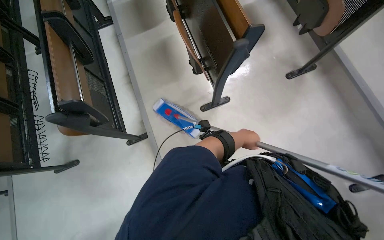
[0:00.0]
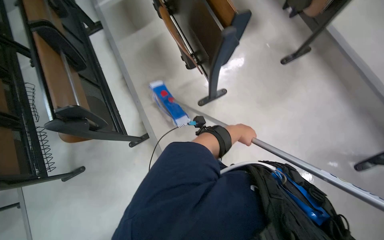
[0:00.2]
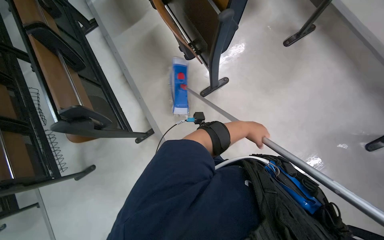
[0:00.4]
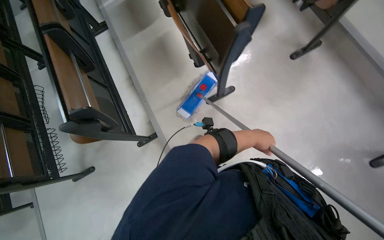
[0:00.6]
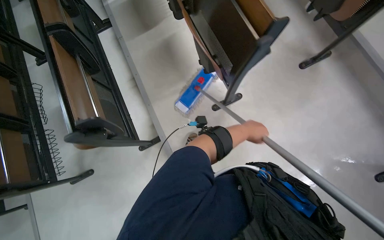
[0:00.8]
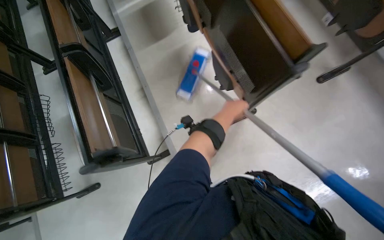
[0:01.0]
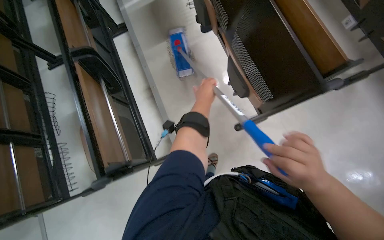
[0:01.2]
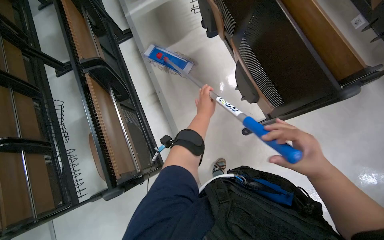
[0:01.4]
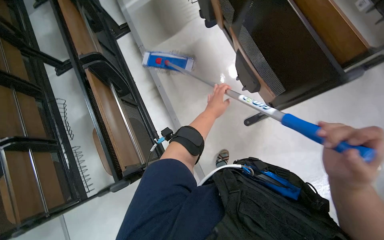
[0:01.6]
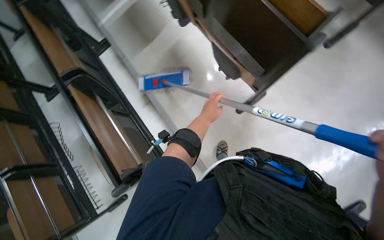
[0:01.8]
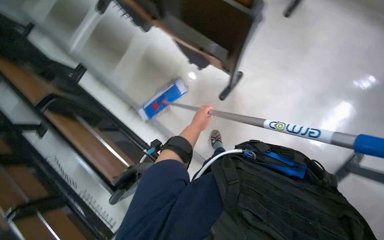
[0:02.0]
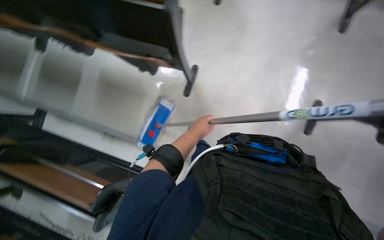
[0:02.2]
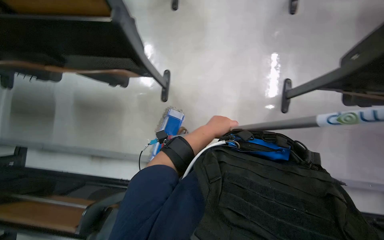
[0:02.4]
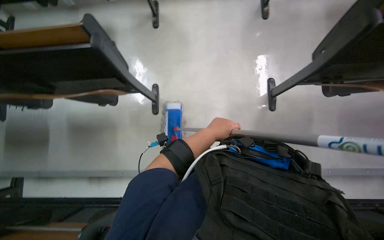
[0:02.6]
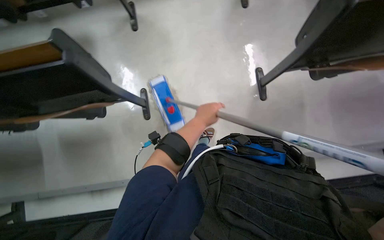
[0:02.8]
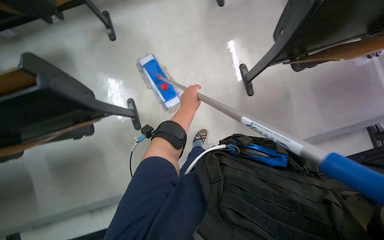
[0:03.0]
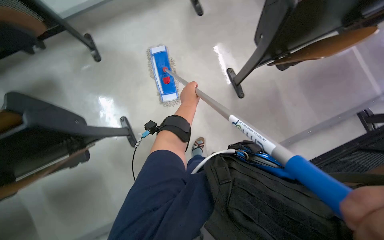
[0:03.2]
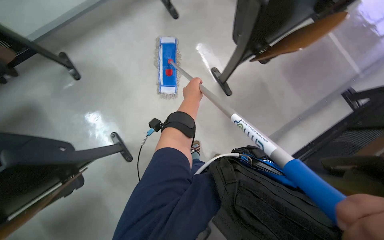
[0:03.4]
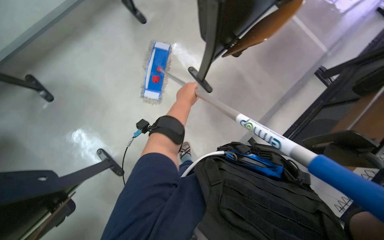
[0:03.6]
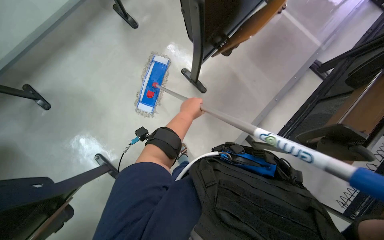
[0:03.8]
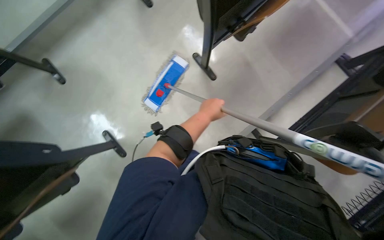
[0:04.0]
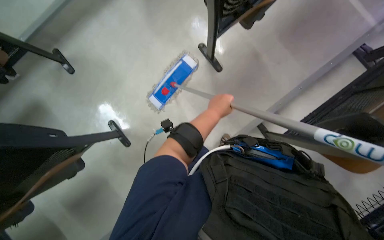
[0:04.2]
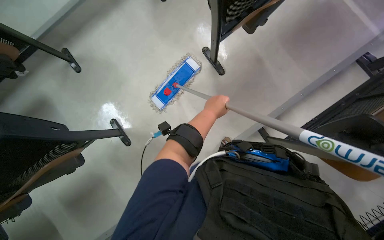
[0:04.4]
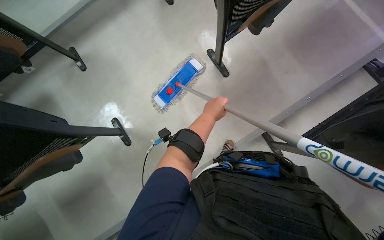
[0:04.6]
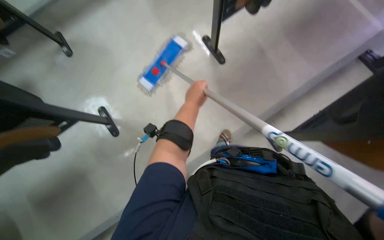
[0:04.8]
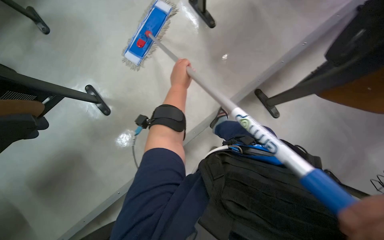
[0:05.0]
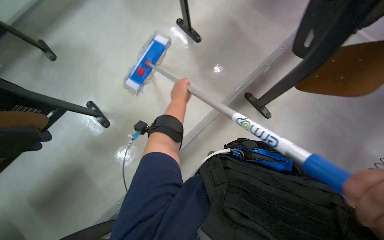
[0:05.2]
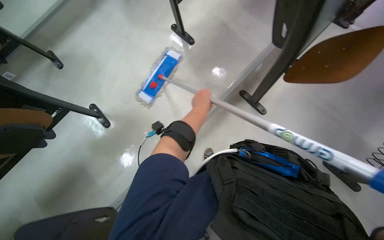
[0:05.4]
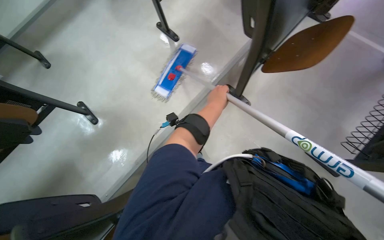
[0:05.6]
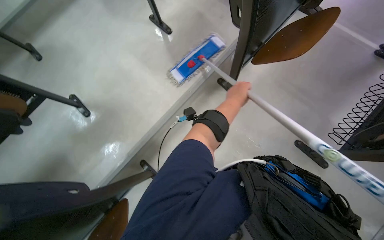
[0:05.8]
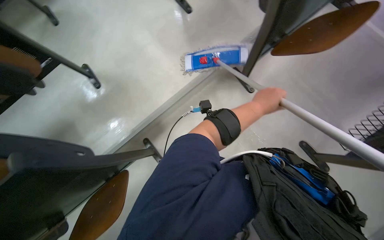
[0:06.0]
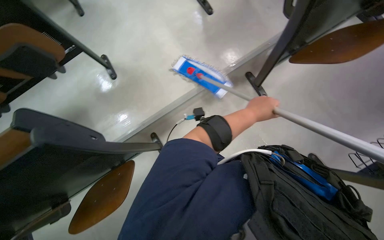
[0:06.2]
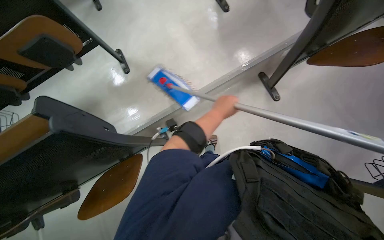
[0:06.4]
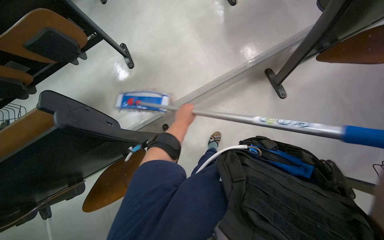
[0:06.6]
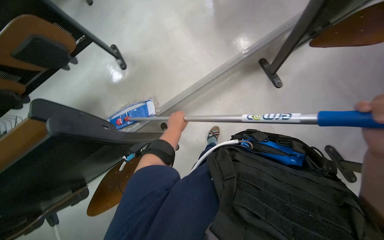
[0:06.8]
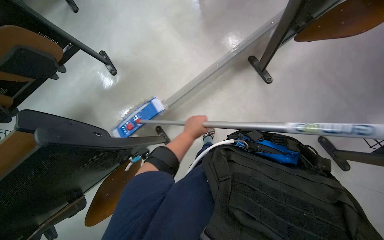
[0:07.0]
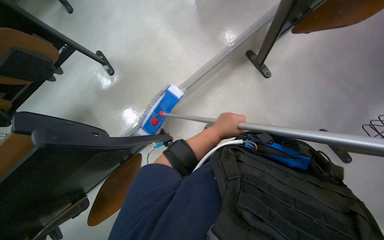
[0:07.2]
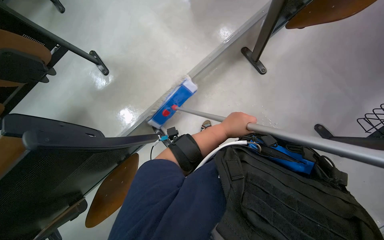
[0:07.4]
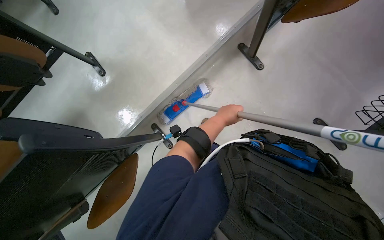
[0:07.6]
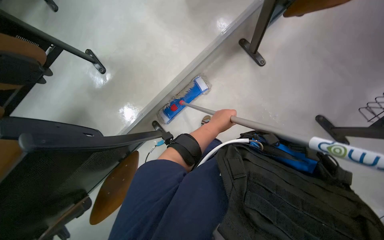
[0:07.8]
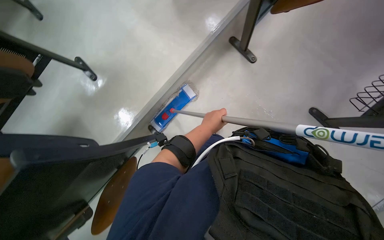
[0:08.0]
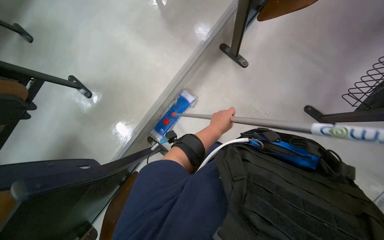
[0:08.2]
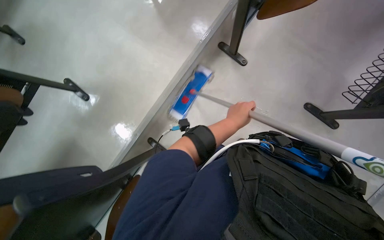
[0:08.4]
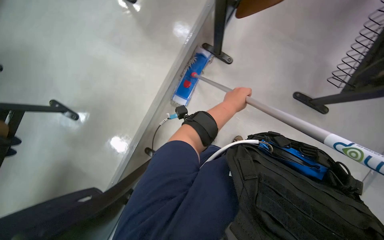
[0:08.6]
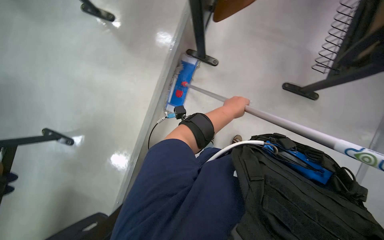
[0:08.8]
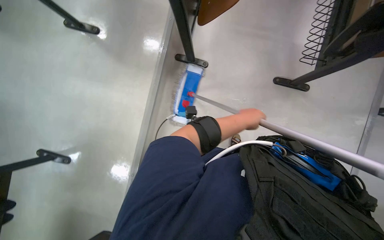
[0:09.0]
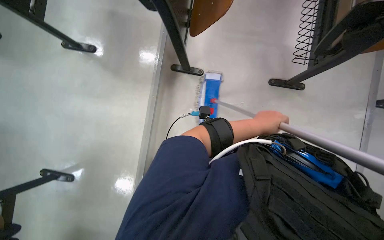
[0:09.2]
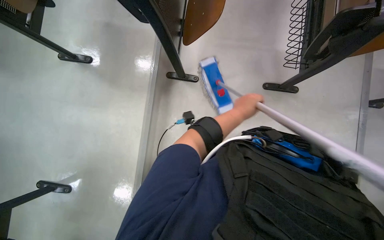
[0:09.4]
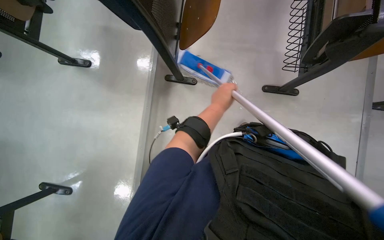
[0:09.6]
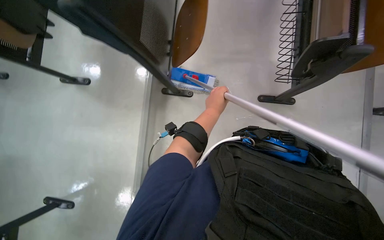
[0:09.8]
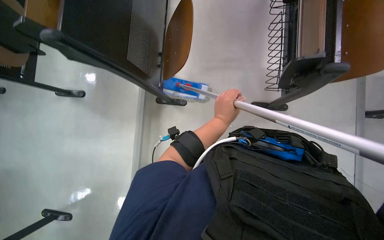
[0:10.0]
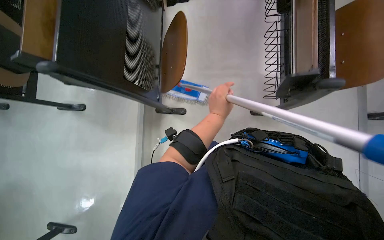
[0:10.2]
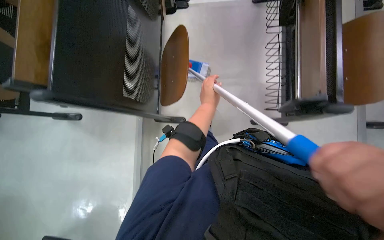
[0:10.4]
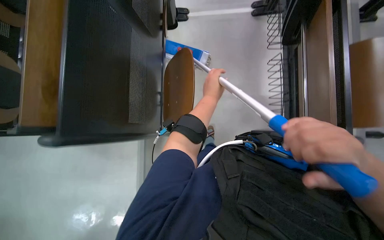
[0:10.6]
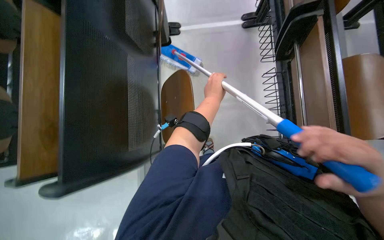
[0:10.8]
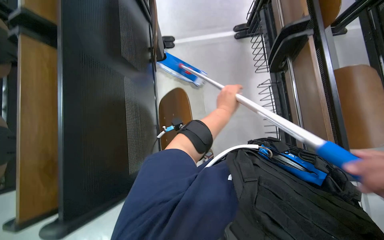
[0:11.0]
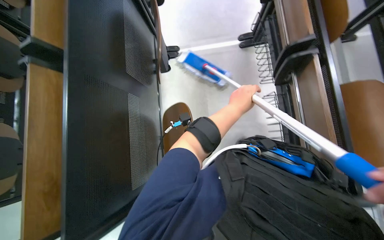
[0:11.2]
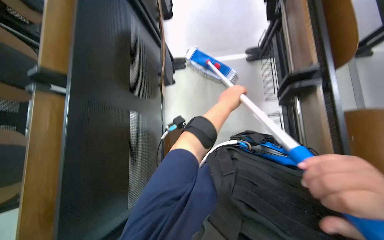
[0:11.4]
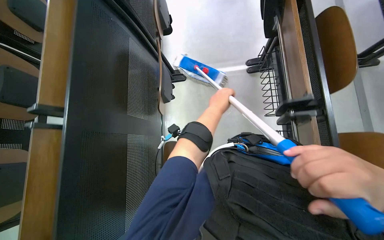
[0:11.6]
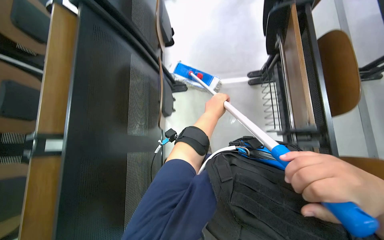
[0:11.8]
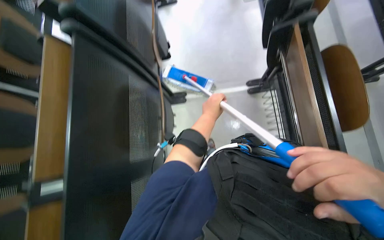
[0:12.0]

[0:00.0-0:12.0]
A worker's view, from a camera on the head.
Job: mopping floor.
The whole recording: Mopping classroom floor. The worker mops the classroom floor, occasionally adjusting the mop and moving the cleaning cart.
0:00.0 to 0:01.6: The camera is carried some 40 cm.
0:01.6 to 0:03.0: The wearer looks roughly 75 degrees further to the right.
0:06.0 to 0:07.6: The left hand moves farther from the camera, about 10 cm, and moves about 30 cm to the left and comes back.
0:07.6 to 0:09.0: The scene turns about 35 degrees counterclockwise in the picture.
0:09.0 to 0:10.4: The camera travels approximately 40 cm.
0:10.4 to 0:12.0: The wearer moves some 70 cm.

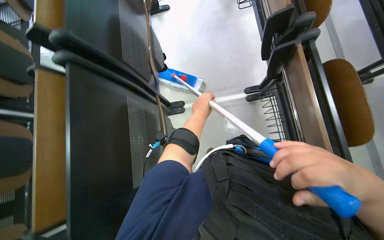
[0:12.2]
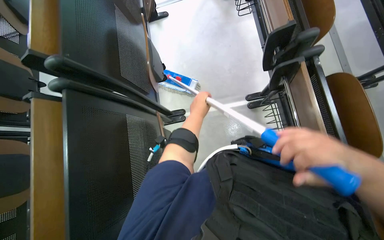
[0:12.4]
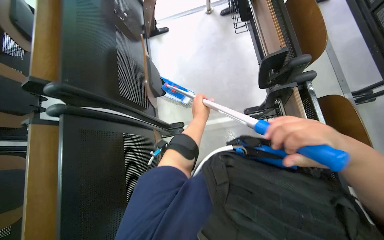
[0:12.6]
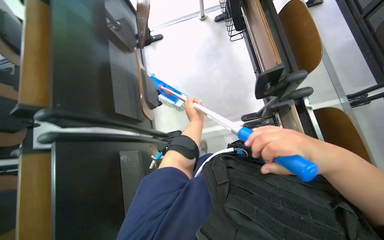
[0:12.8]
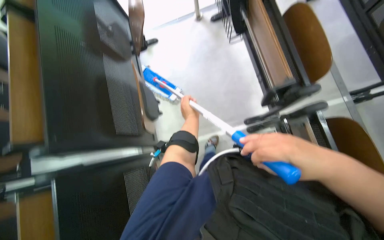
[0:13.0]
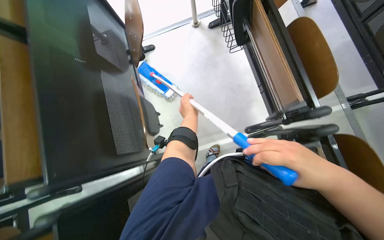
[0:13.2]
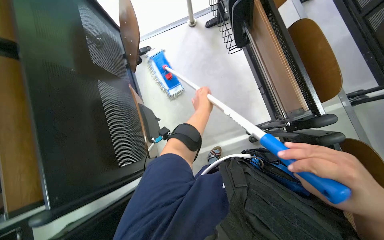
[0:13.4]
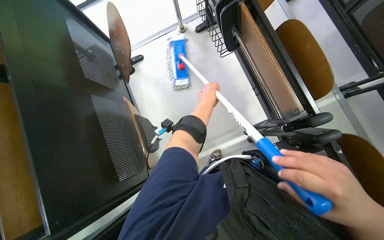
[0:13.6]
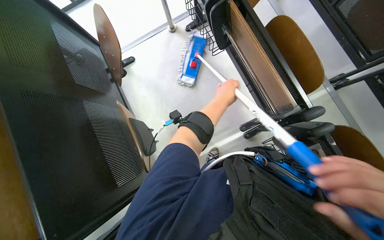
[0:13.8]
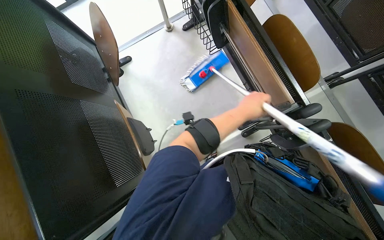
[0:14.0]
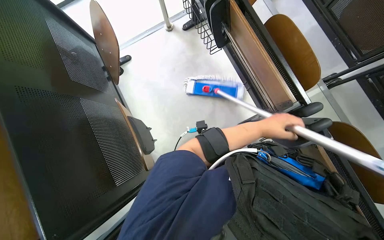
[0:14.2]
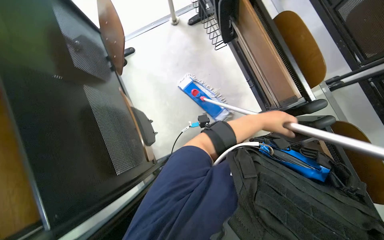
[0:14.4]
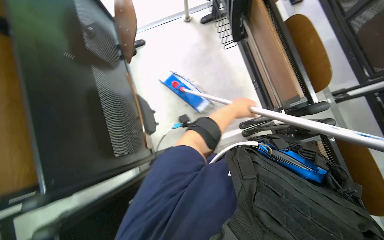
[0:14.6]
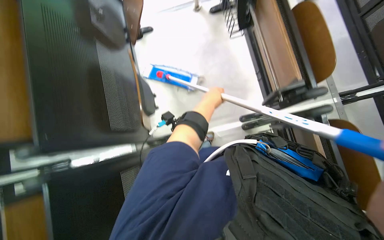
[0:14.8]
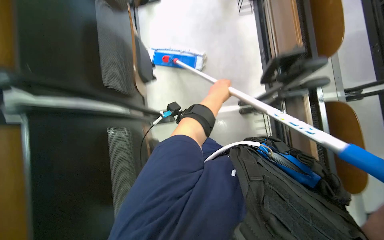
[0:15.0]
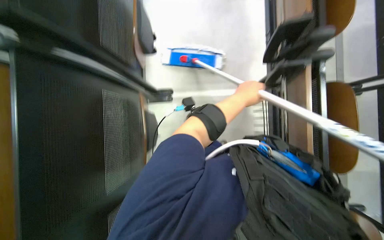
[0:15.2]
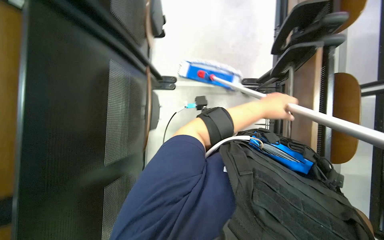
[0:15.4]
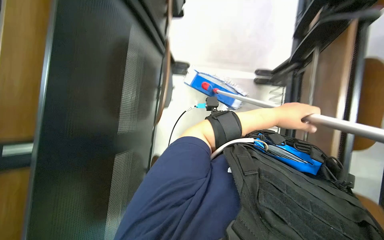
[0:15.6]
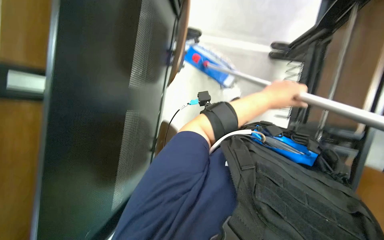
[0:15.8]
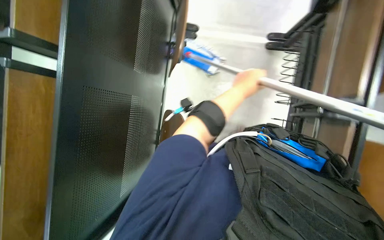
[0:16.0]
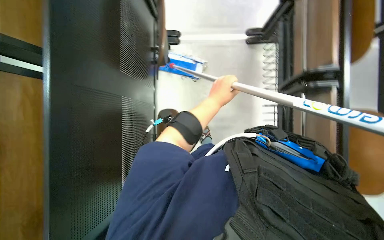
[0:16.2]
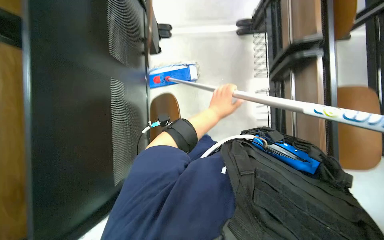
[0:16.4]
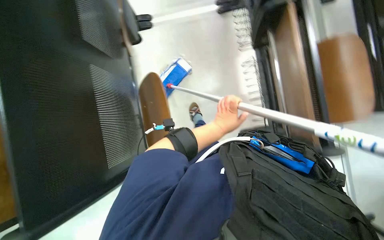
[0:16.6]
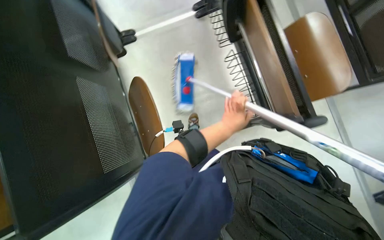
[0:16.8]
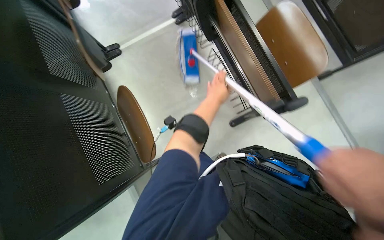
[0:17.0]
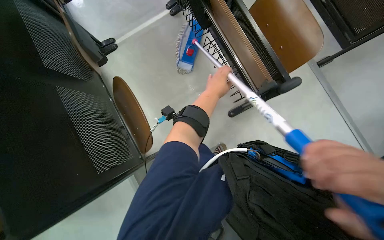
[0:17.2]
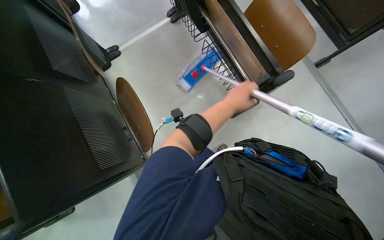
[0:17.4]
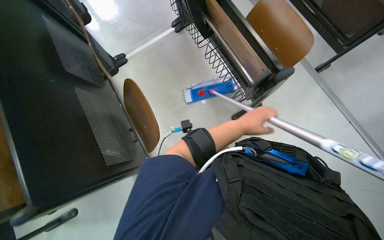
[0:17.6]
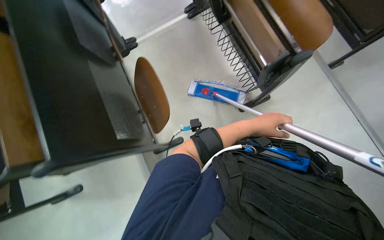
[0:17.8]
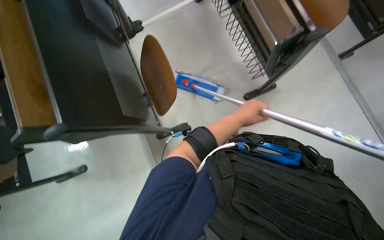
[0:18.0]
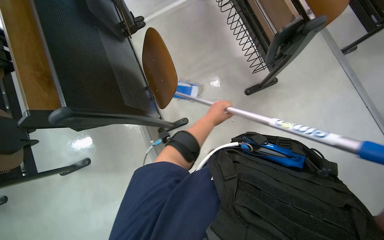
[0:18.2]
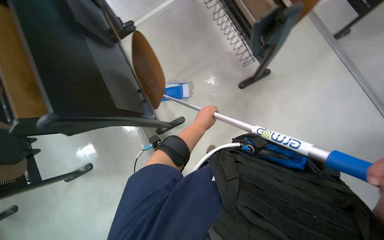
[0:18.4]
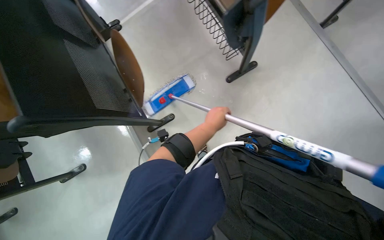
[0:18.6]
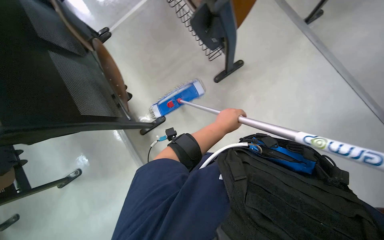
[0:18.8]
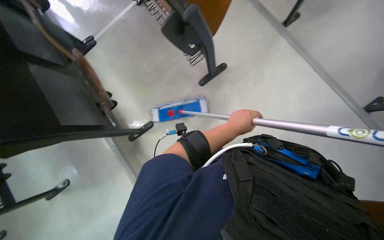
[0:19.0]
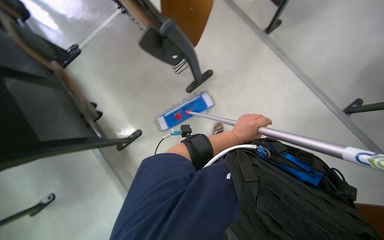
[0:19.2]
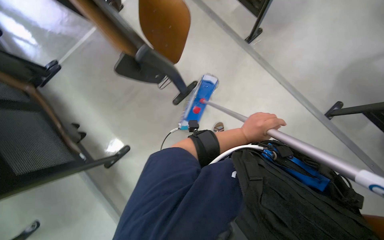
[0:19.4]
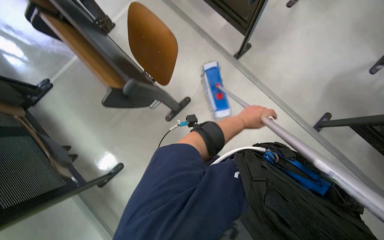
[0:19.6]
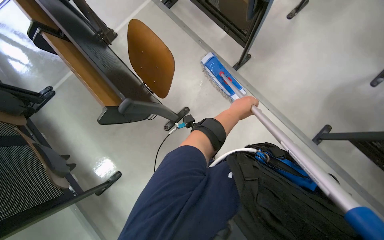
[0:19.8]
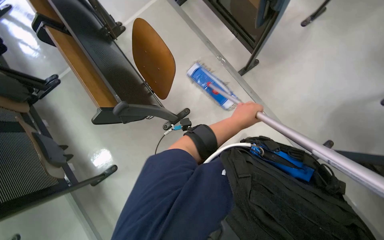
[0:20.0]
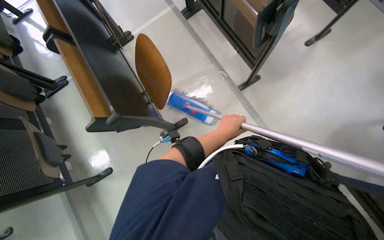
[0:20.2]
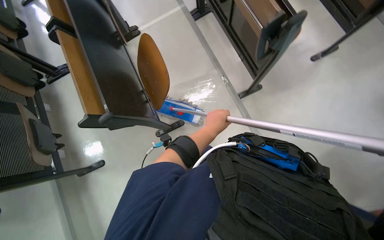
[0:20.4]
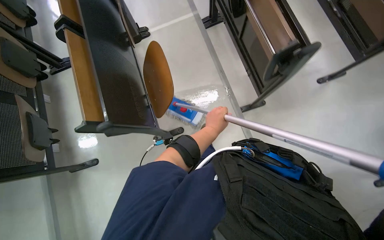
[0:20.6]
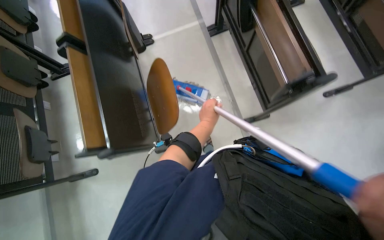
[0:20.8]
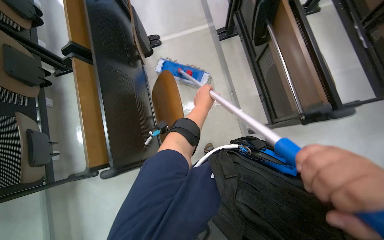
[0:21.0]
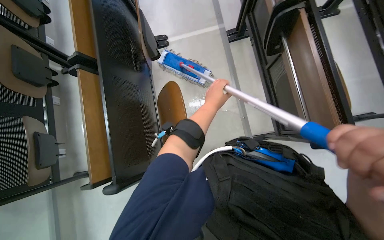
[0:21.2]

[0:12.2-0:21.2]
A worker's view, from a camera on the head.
Job: mopping floor.
The whole recording: Mopping classroom floor. The worker mops the classroom floor, occasionally adjusting the mop and moving the cleaning cart.
0:12.2 to 0:13.8: The head travels approximately 50 cm.
0:13.8 to 0:15.2: The left hand goes left and right, about 25 cm each way, reversing 2 times.
0:15.2 to 0:16.6: The view tips downward by roughly 15 degrees. The left hand travels down the picture by roughly 25 cm.
0:16.6 to 0:18.2: The left hand moves some 10 cm to the right and comes back.
0:18.2 to 0:19.8: The head travels roughly 50 cm.
0:19.8 to 0:21.2: The head travels some 50 cm. The scene rotates clockwise by some 30 degrees.
